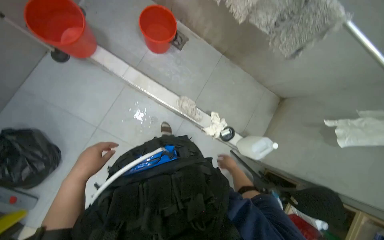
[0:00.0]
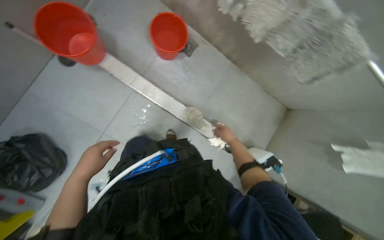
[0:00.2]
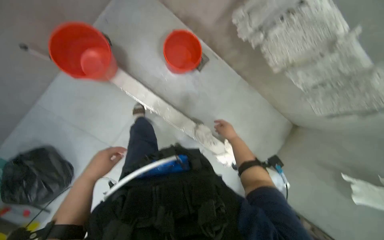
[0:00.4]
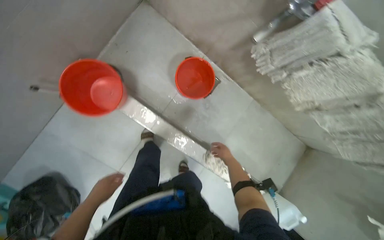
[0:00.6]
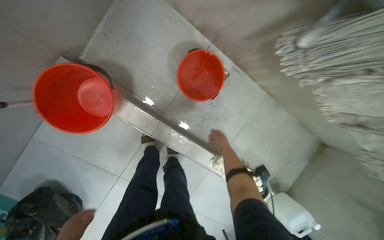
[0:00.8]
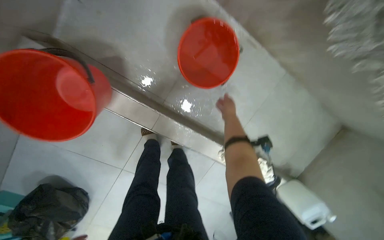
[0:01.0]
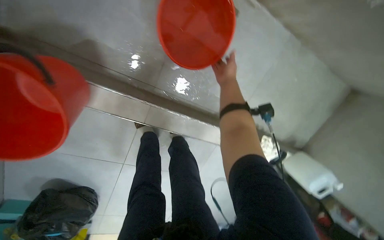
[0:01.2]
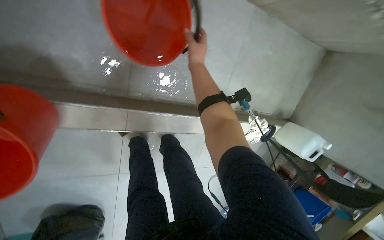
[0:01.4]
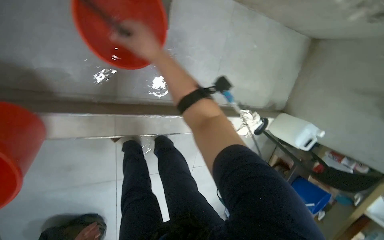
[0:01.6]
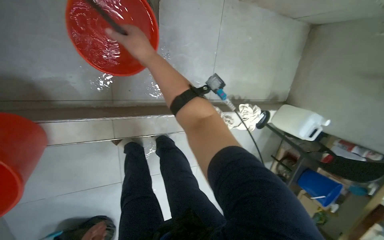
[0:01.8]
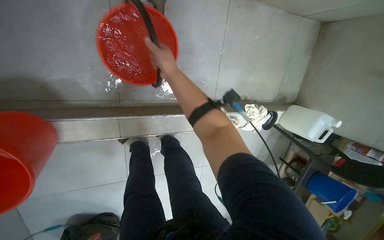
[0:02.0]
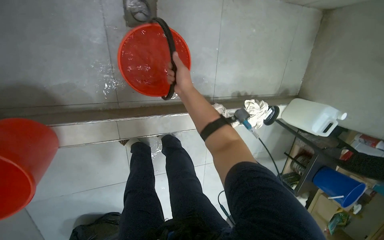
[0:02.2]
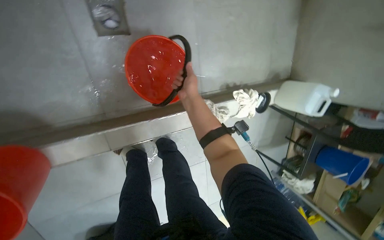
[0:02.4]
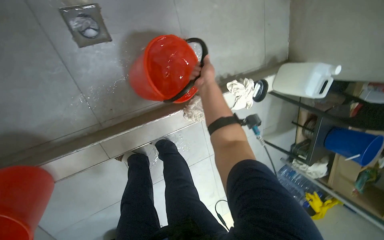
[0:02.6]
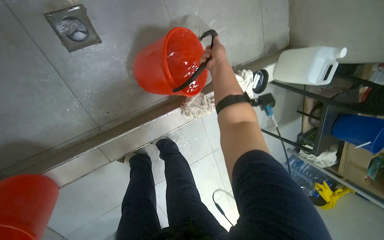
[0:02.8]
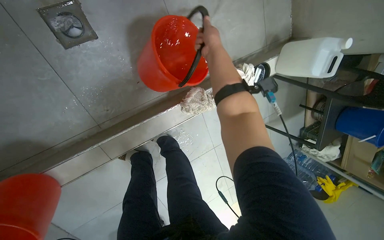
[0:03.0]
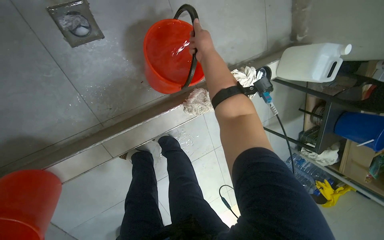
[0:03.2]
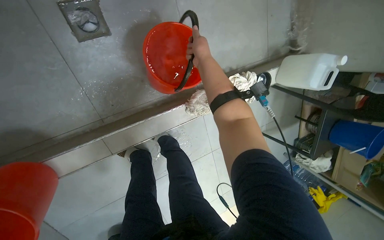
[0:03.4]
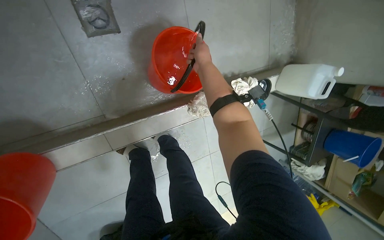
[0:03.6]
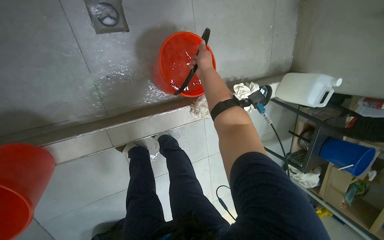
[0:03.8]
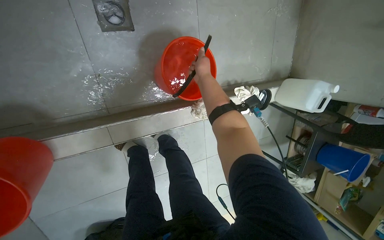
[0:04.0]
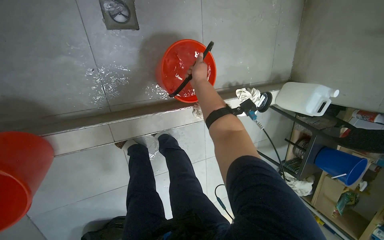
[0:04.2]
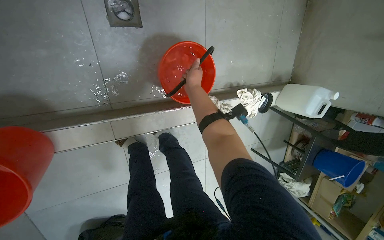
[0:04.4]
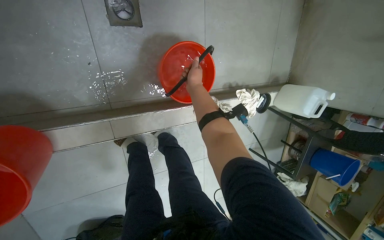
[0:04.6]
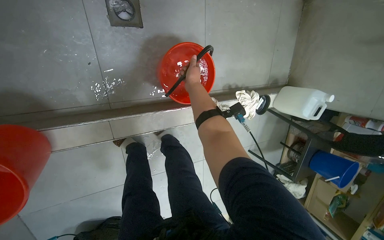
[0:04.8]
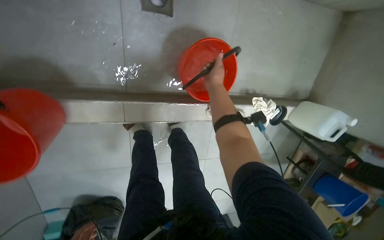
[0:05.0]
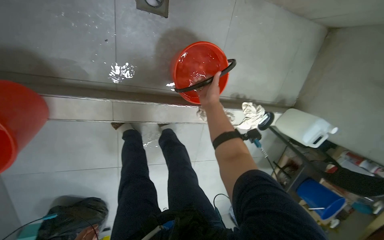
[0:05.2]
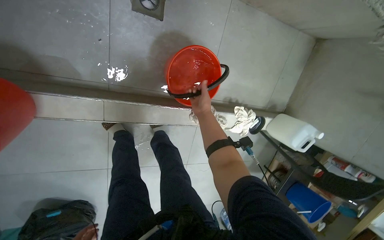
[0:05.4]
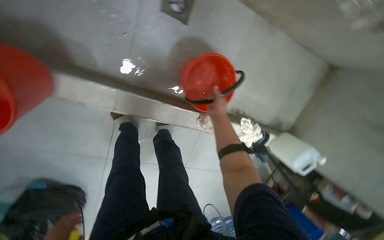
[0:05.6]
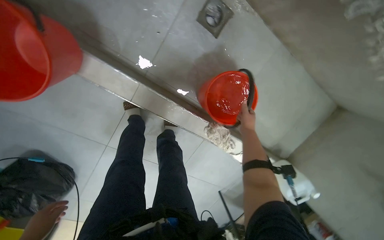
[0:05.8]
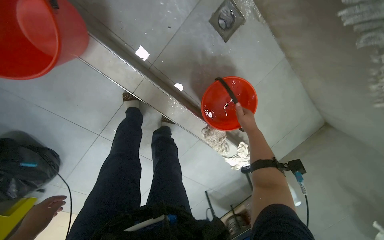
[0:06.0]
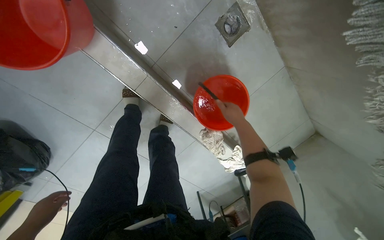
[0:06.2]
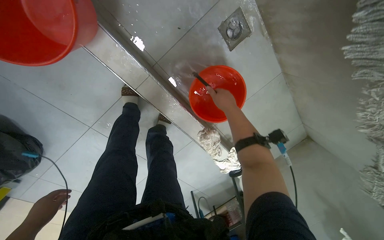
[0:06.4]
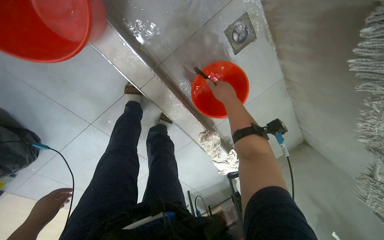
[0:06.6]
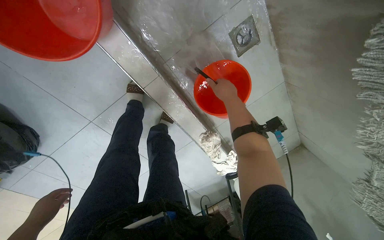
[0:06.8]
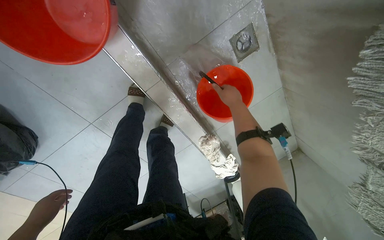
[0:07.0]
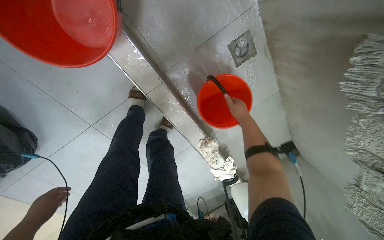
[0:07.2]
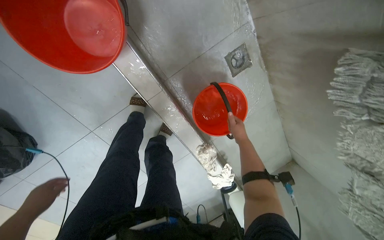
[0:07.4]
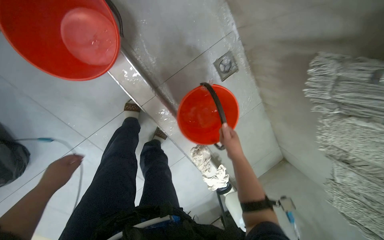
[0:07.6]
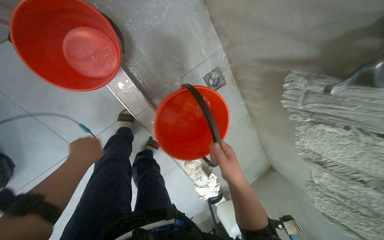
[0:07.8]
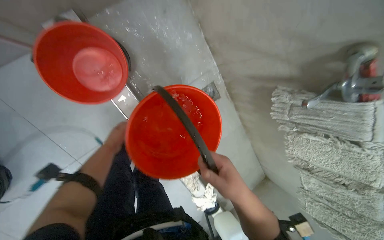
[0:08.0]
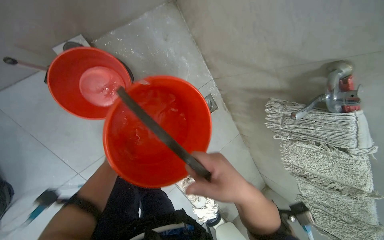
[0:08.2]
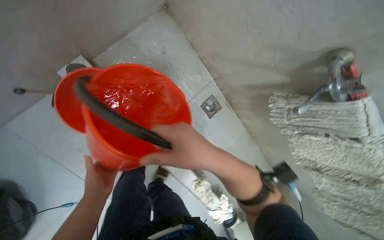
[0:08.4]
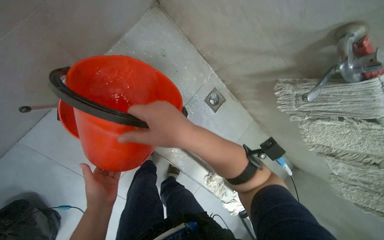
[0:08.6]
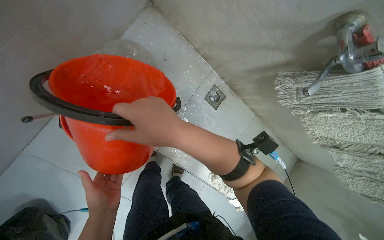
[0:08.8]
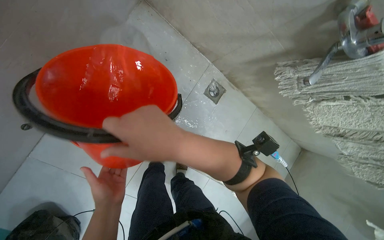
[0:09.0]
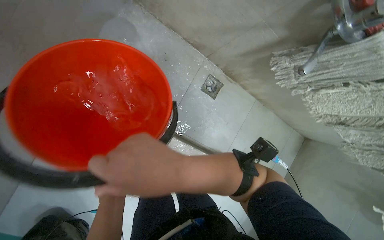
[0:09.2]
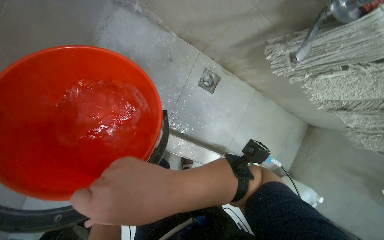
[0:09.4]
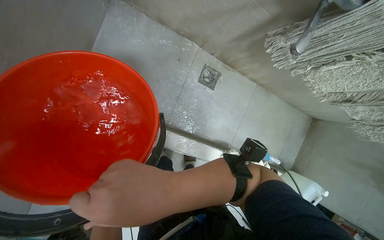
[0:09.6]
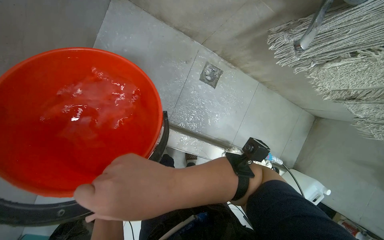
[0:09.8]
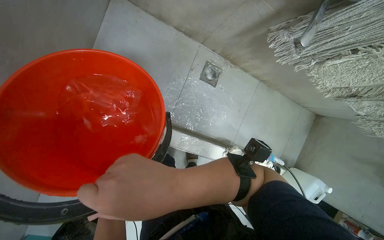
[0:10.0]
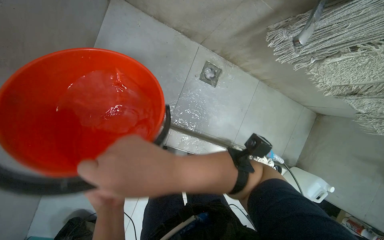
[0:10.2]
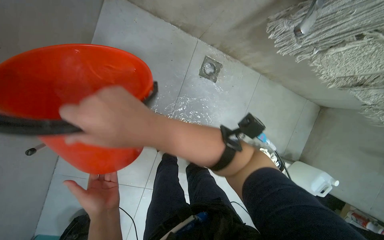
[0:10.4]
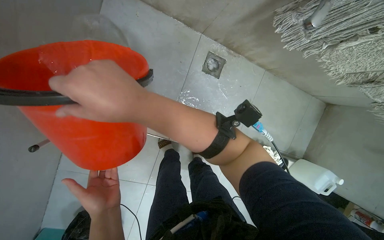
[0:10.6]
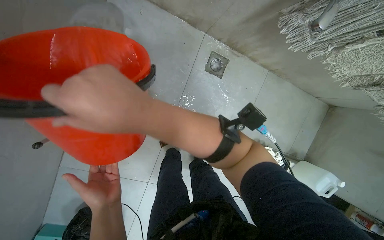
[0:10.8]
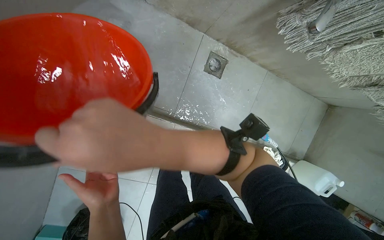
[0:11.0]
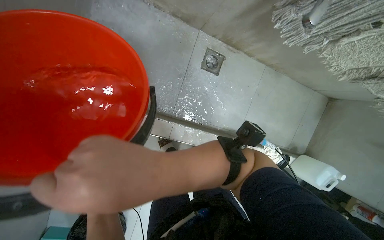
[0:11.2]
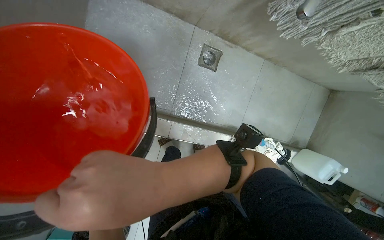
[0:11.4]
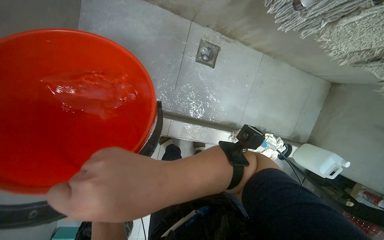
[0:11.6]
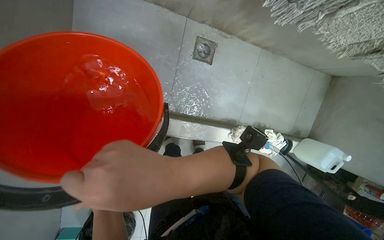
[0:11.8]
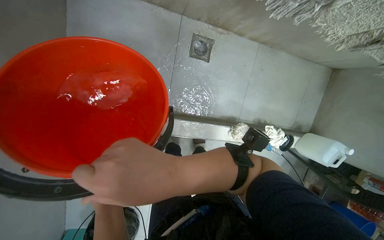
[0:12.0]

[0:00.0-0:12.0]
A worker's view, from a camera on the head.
Job: preparing cleaning supplies.
The whole recording: Preparing cleaning supplies. The worker pours water between buckets and fills a blue bucket with water at the sink.
0:00.0 to 0:01.6: The camera is carried some 80 cm. The camera pitches downward, by about 30 degrees.
0:01.6 to 0:03.0: The scene rotates counterclockwise by about 25 degrees. The right hand is displaced to the right by about 40 cm.
0:03.0 to 0:04.4: The right hand moves to the left and down the picture, about 25 cm.
0:04.4 to 0:06.0: The scene rotates clockwise by some 45 degrees.
0:06.0 to 0:07.6: The right hand moves to the left, about 10 cm.
0:07.6 to 0:09.0: The left hand moves to the right and nearer to the camera, roughly 20 cm. The right hand moves nearer to the camera, up the picture and to the left, roughly 40 cm.

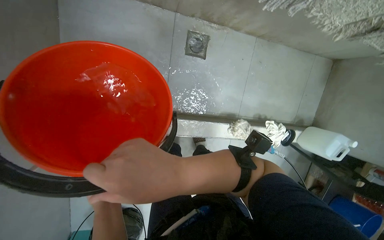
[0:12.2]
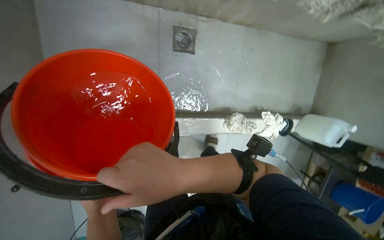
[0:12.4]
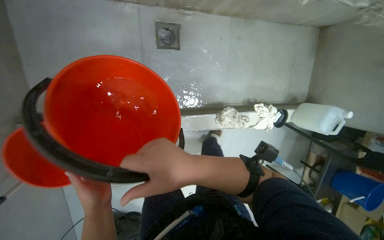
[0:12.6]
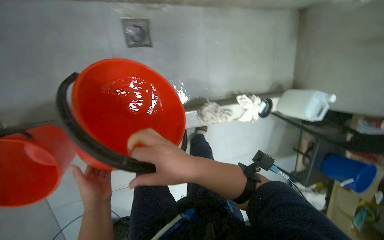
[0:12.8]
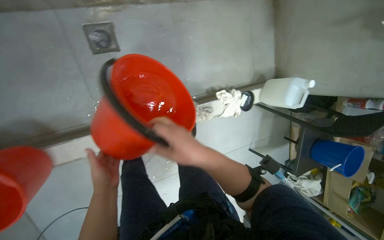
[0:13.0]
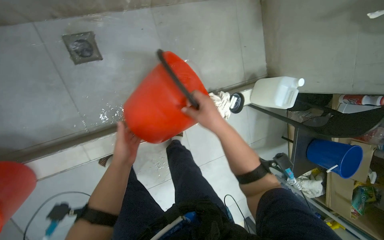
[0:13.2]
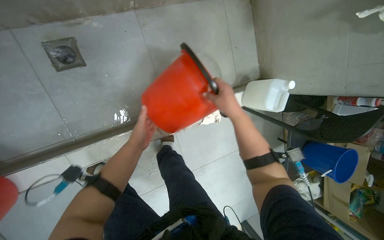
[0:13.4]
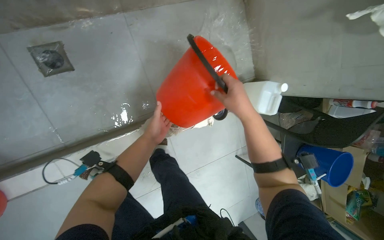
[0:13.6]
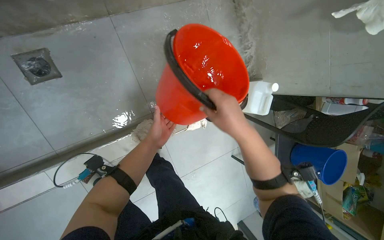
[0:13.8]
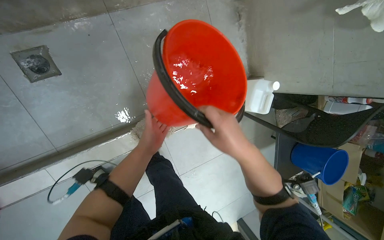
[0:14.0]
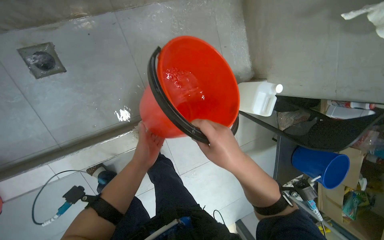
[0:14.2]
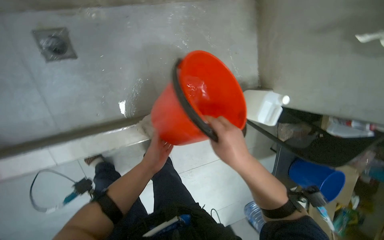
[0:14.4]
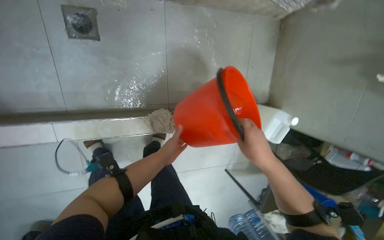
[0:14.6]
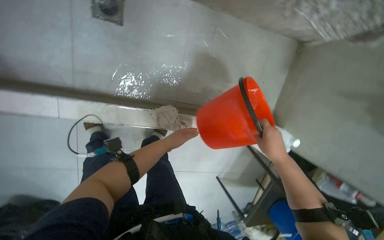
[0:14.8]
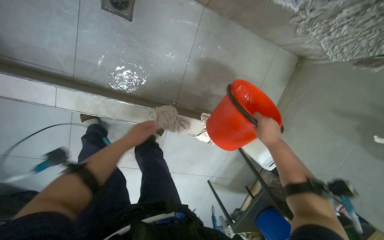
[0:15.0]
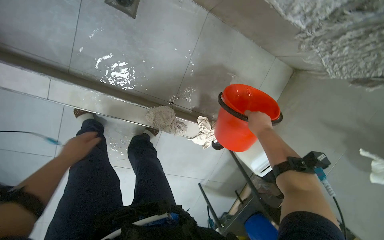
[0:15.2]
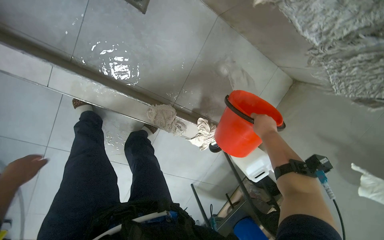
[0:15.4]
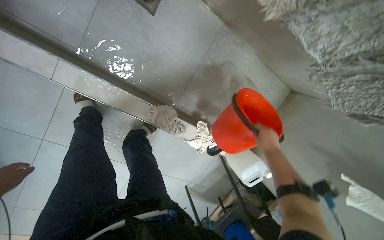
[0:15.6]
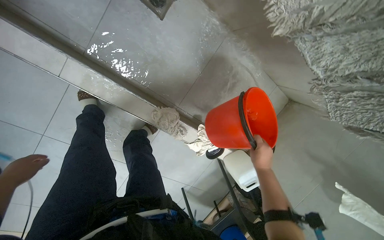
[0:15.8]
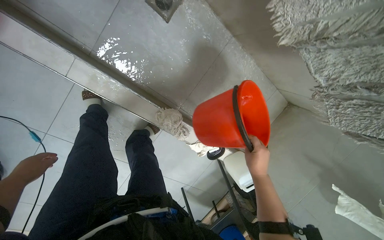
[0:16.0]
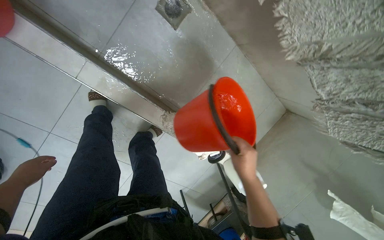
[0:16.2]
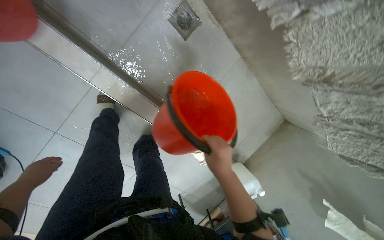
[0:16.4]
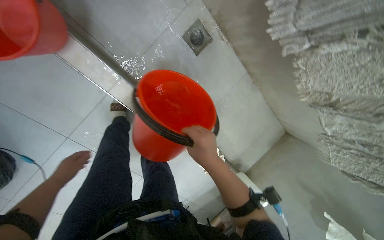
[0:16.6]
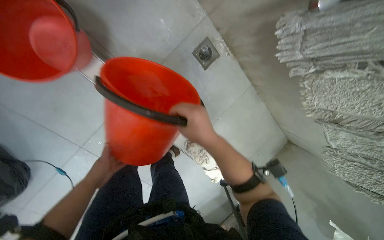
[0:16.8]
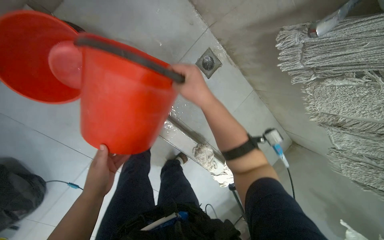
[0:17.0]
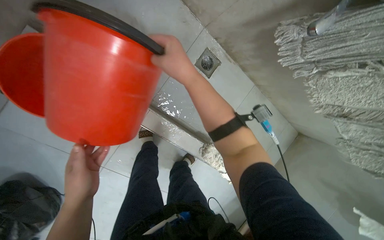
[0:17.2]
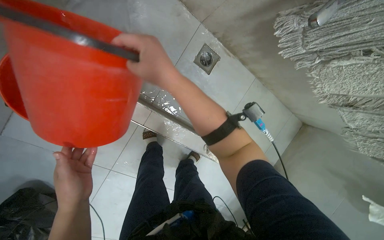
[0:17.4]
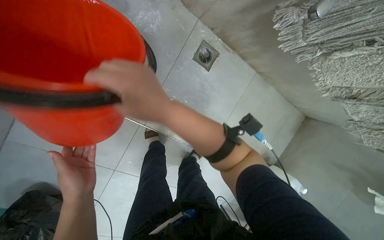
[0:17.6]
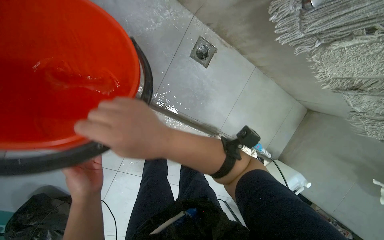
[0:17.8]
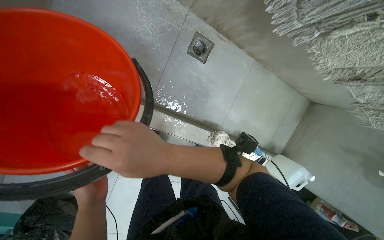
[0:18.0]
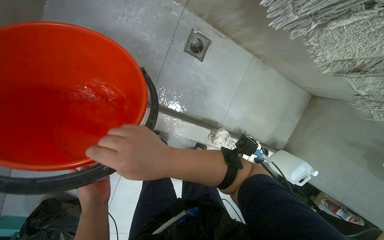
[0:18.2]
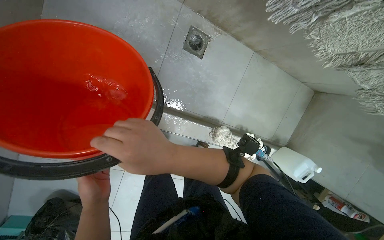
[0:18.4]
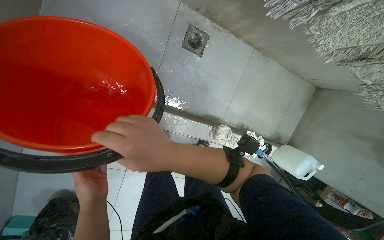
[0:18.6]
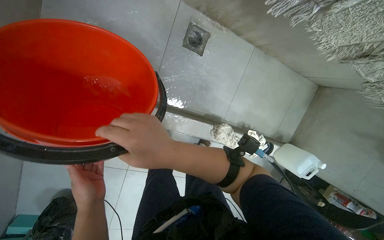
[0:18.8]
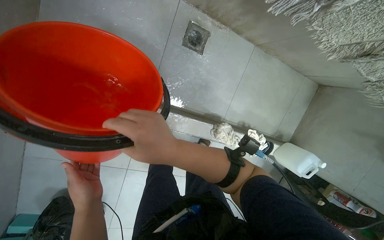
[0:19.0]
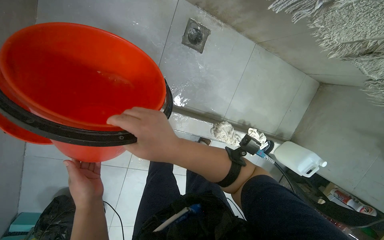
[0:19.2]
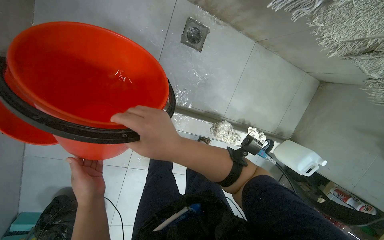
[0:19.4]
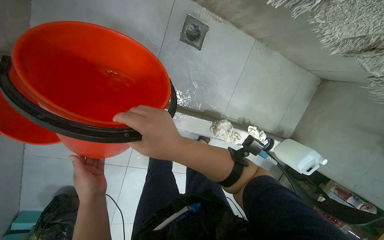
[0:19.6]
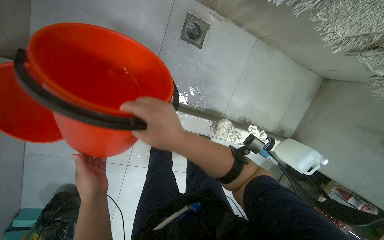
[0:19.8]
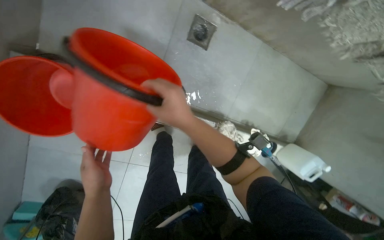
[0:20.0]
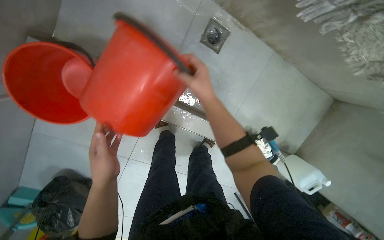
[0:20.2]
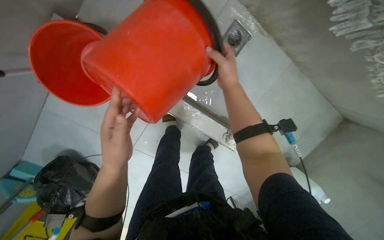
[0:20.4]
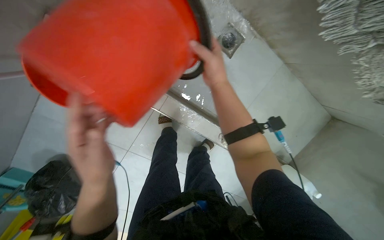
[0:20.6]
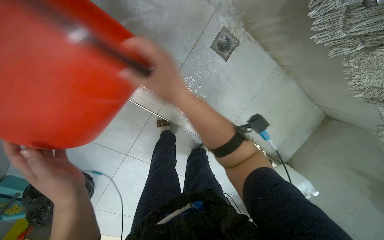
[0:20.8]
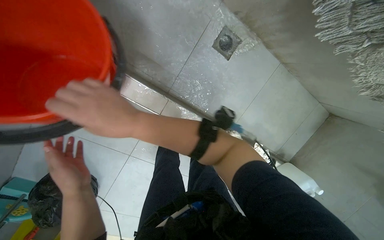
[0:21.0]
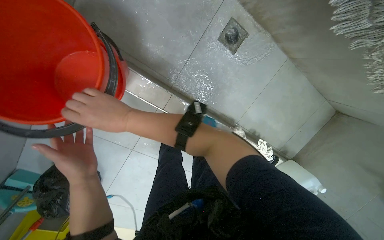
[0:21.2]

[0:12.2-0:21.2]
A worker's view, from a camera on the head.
Job: preparing cleaning supplies.
The whole recording: Preparing cleaning supplies. The worker pours water between buckets and fills a blue bucket with water at the sink.
0:12.2 to 0:13.8: The camera travels to the right, about 70 cm. The scene turns approximately 25 degrees counterclockwise in the picture.
0:13.8 to 0:15.2: The scene rotates clockwise by approximately 40 degrees.
0:15.2 to 0:16.6: The right hand heads to the left and nearer to the camera, covering some 50 cm.
0:16.6 to 0:18.2: The right hand heads to the left and nearer to the camera, covering roughly 30 cm, and goes up the picture and returns, approximately 30 cm each way.
0:19.8 to 0:21.2: The right hand shifts about 25 cm to the left.
